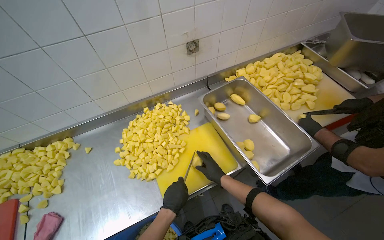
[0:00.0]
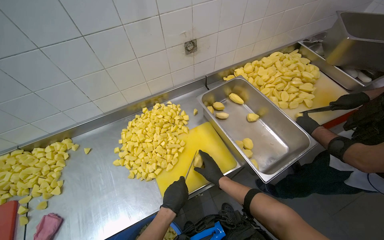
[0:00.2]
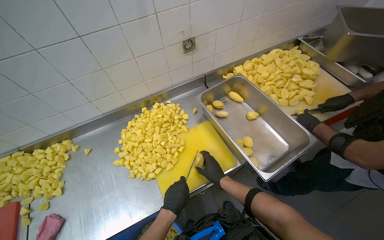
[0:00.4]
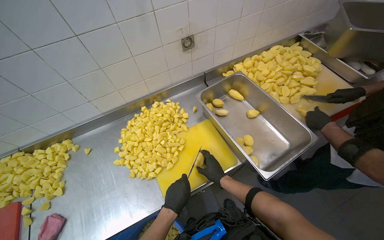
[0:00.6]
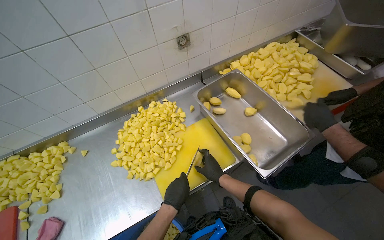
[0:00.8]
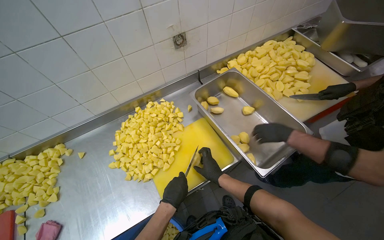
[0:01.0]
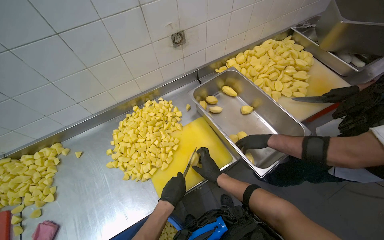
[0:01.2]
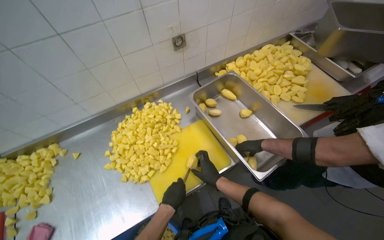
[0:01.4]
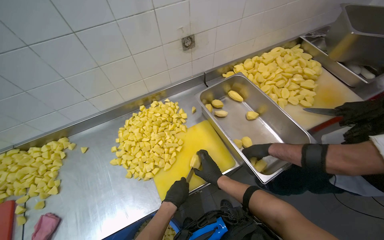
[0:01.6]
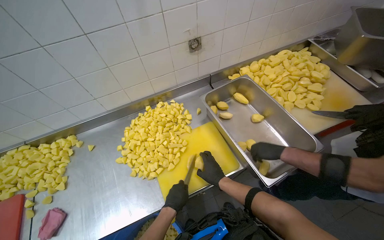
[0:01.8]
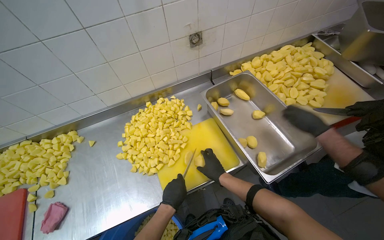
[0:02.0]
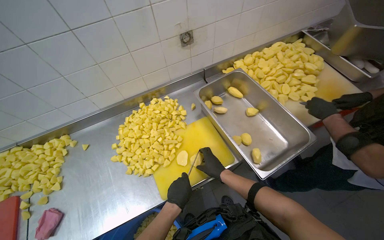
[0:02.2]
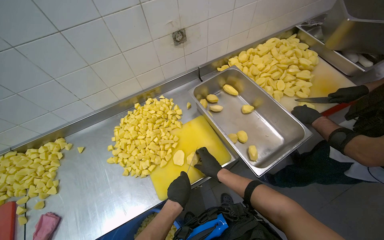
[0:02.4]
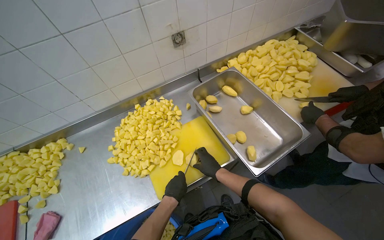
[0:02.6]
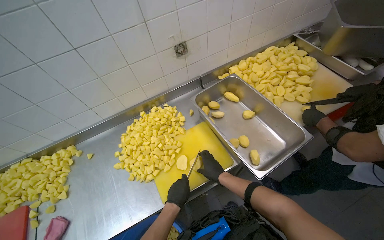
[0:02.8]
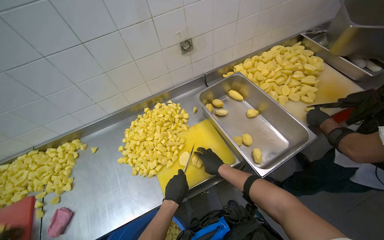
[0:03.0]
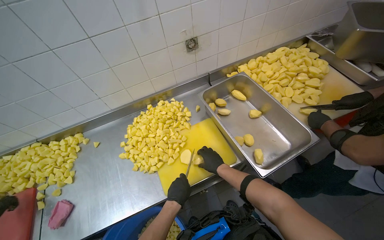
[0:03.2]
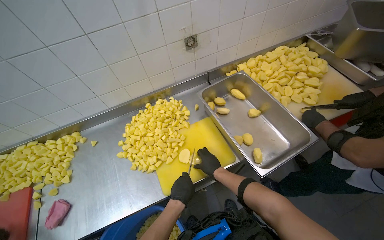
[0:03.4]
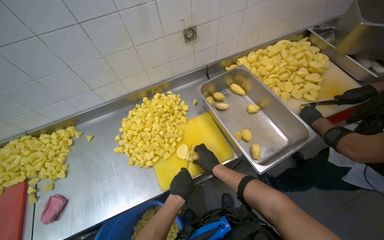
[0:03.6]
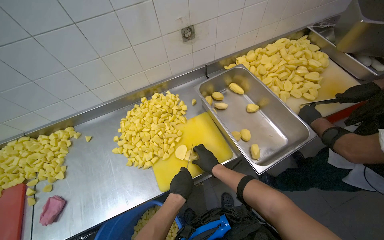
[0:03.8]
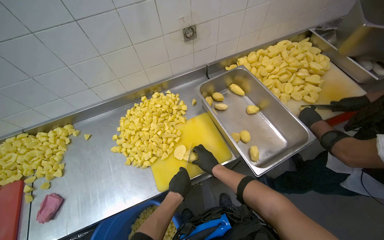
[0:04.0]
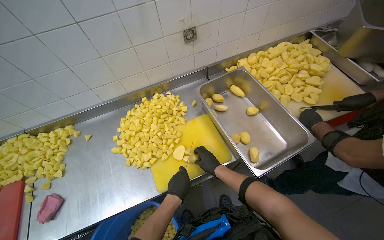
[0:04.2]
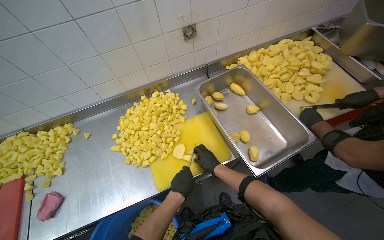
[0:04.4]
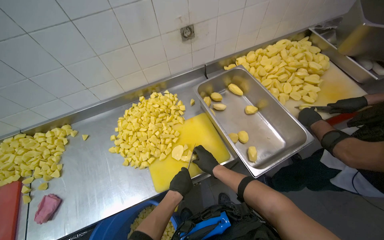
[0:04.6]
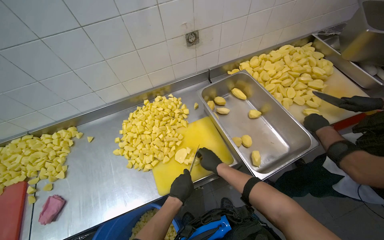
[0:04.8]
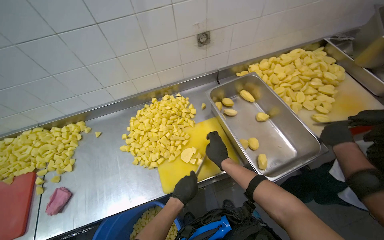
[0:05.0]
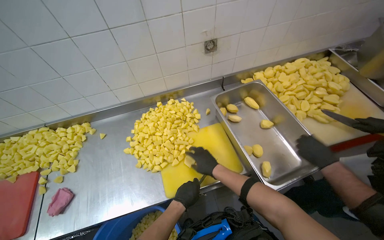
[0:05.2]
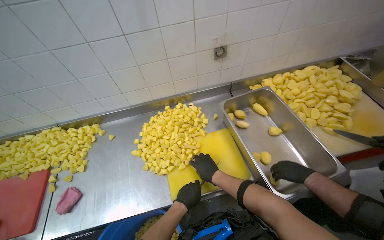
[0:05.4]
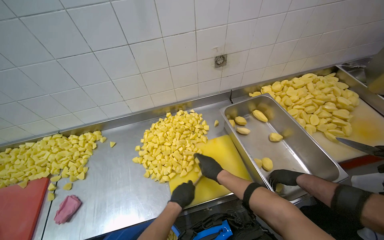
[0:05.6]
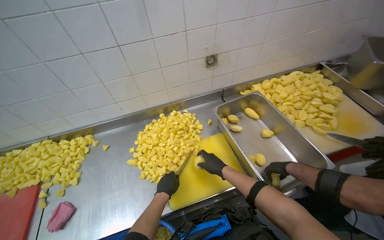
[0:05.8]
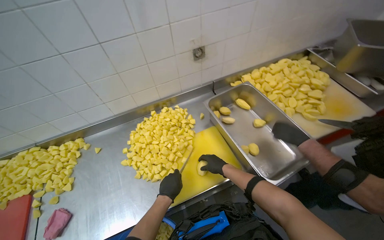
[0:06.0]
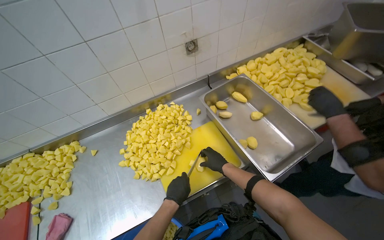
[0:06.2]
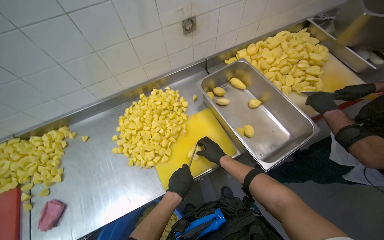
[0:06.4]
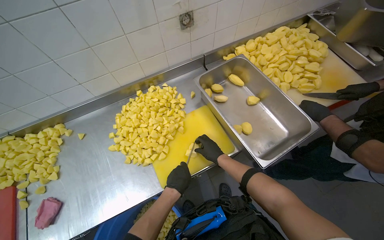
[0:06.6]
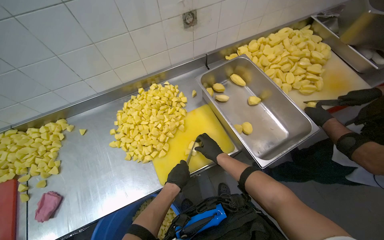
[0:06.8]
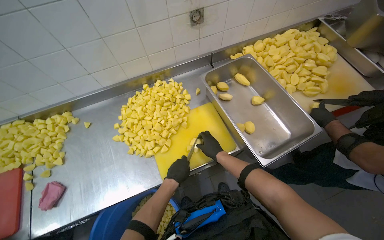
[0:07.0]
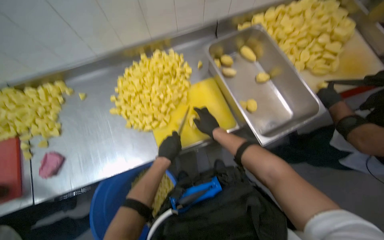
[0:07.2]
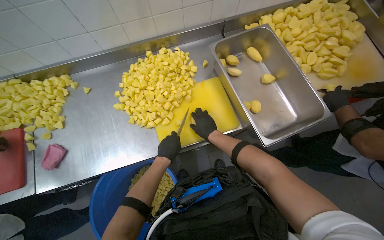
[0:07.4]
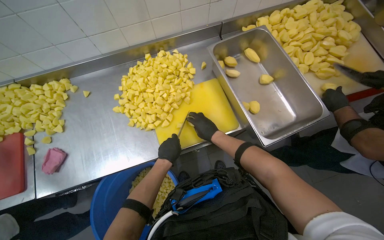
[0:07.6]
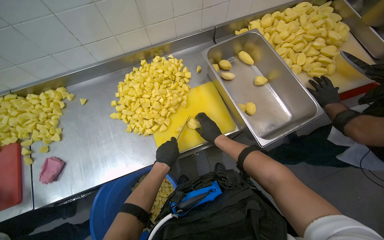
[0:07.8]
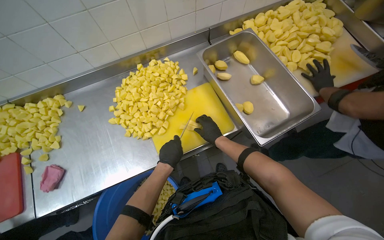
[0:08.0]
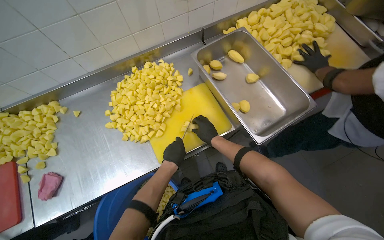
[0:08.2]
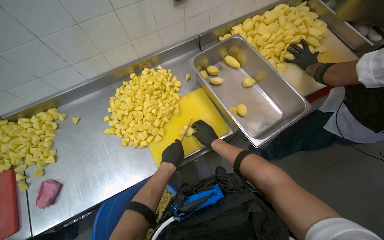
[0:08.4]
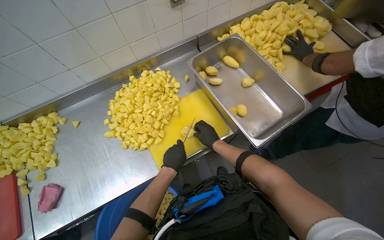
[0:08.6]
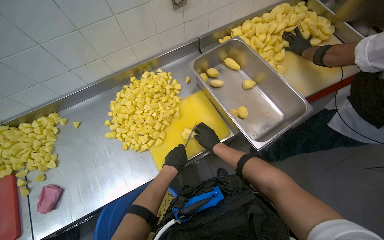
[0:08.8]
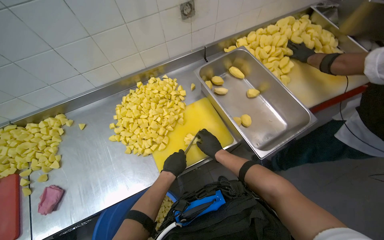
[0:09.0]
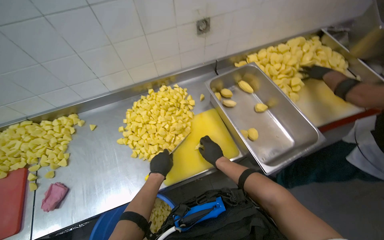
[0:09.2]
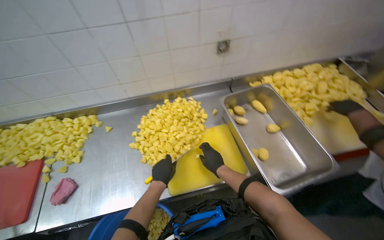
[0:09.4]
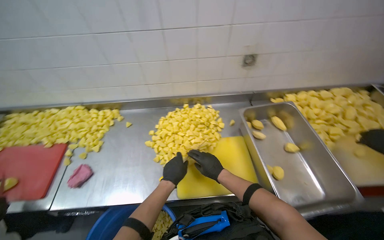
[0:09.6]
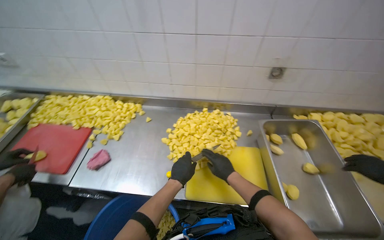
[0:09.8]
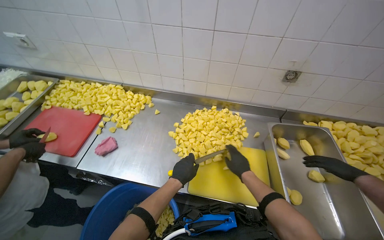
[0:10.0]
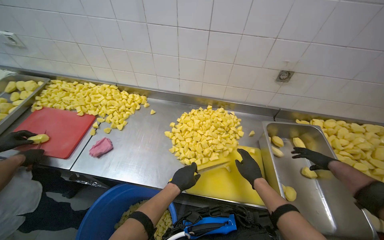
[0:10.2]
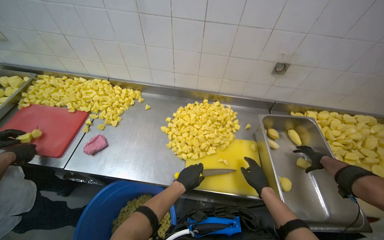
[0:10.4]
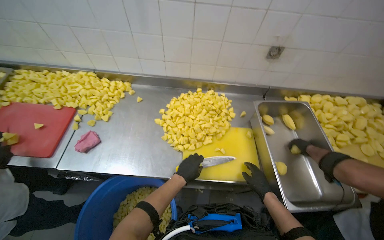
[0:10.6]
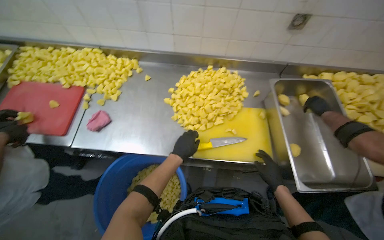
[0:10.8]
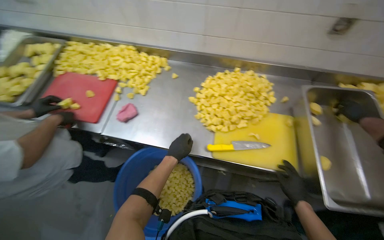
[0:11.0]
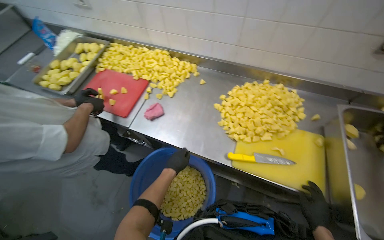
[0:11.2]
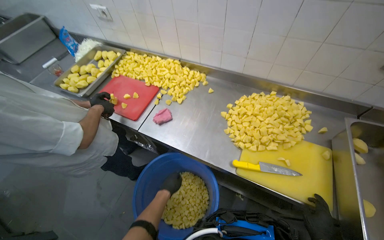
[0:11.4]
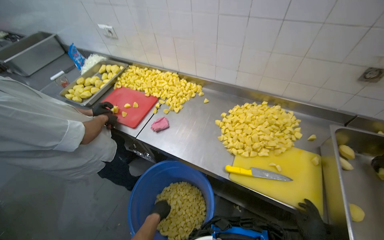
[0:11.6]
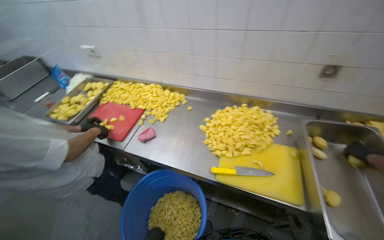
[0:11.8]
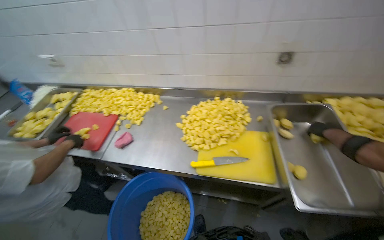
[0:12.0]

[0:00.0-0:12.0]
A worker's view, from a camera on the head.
Job: preparing food.
The whole recording: Cutting potatoes into cubes. The worker continues cutting peeled potatoes into cubes on a yellow cutting board.
0:00.0 to 0:04.4: The hands are busy where they are.
0:06.0 to 0:07.6: The camera pitches downward, by some 15 degrees.
0:07.6 to 0:09.0: The hands work in one place, with small movements.
0:09.0 to 0:10.4: The head rotates about 35 degrees to the left.

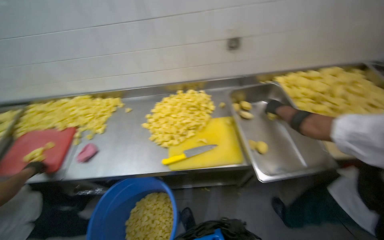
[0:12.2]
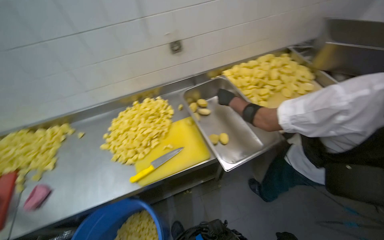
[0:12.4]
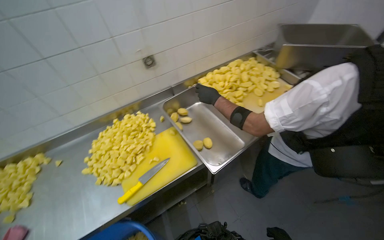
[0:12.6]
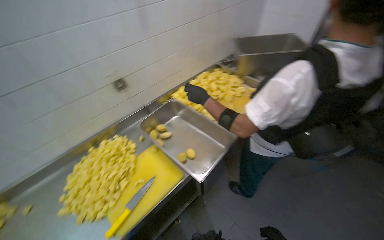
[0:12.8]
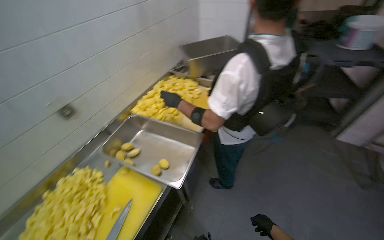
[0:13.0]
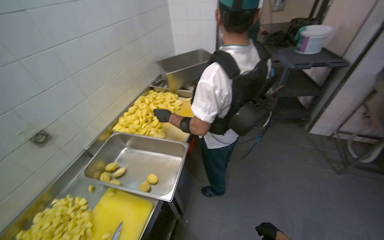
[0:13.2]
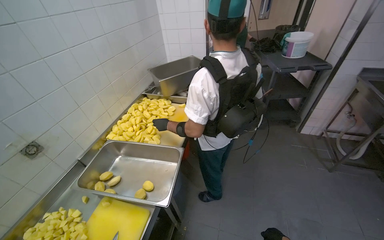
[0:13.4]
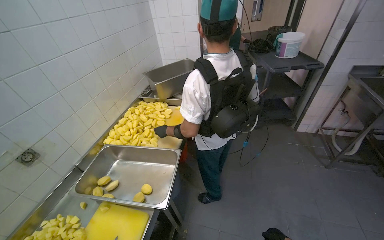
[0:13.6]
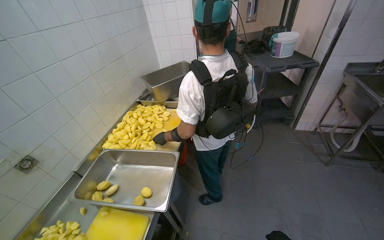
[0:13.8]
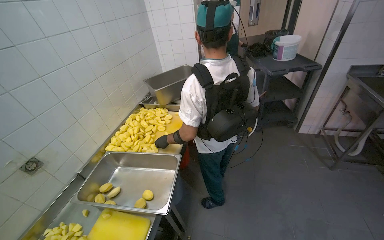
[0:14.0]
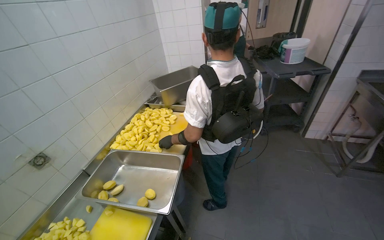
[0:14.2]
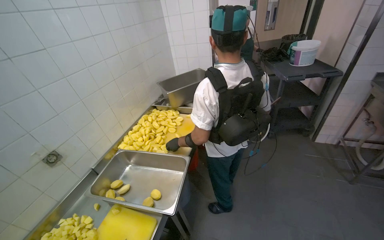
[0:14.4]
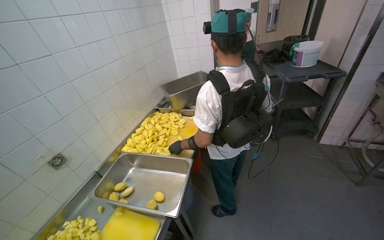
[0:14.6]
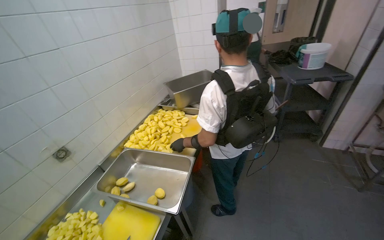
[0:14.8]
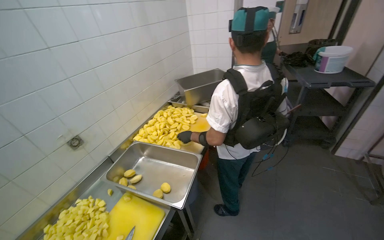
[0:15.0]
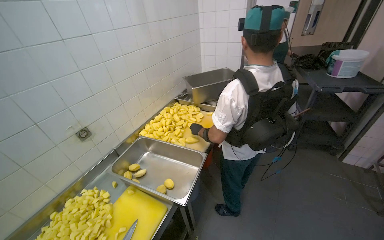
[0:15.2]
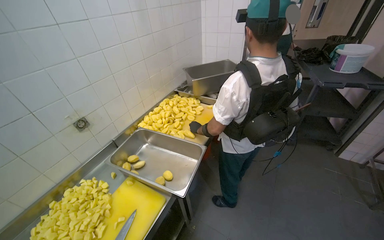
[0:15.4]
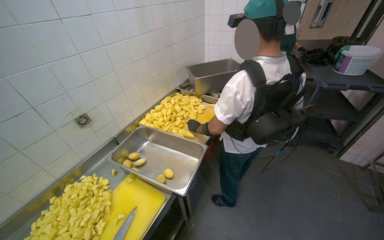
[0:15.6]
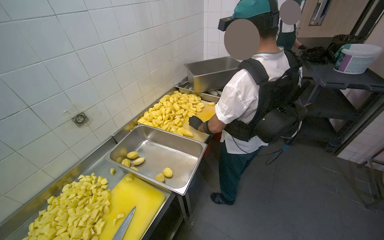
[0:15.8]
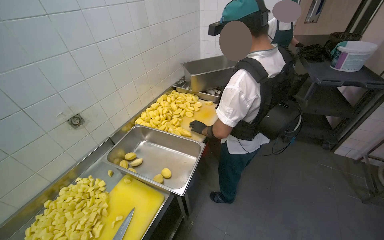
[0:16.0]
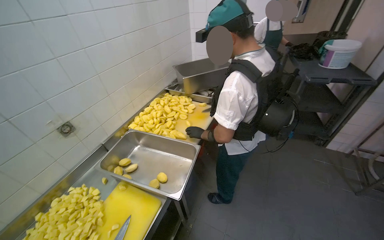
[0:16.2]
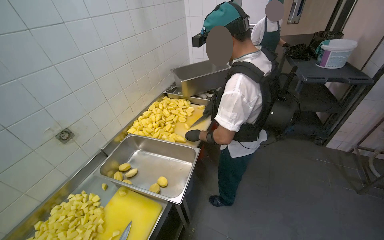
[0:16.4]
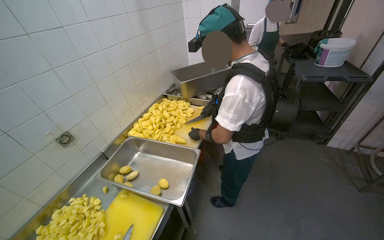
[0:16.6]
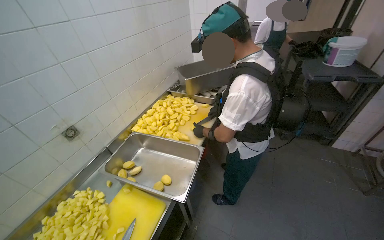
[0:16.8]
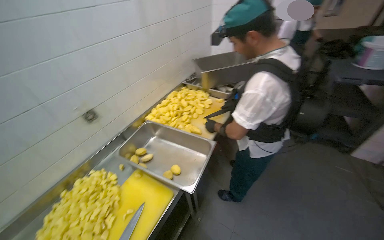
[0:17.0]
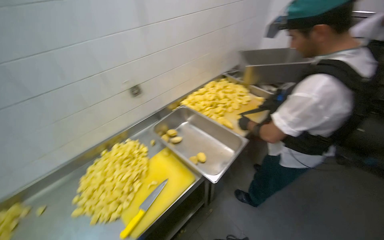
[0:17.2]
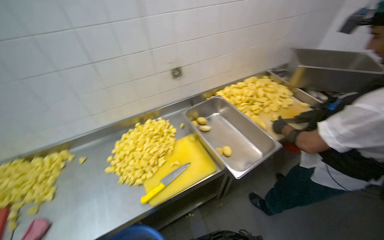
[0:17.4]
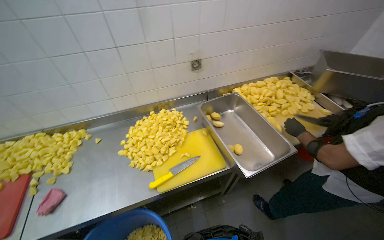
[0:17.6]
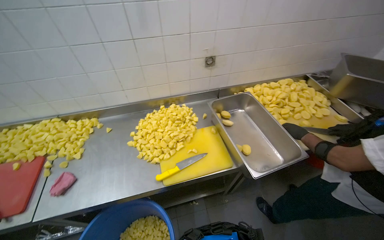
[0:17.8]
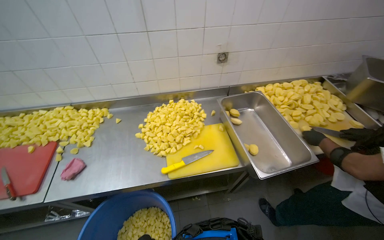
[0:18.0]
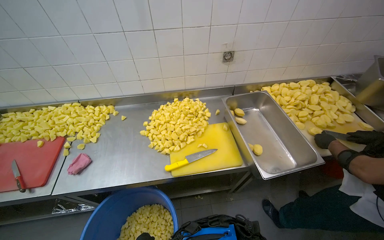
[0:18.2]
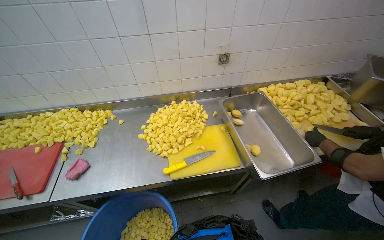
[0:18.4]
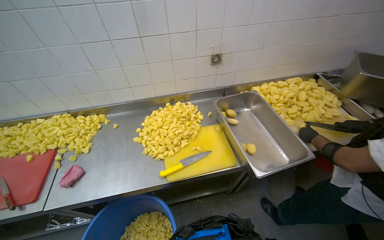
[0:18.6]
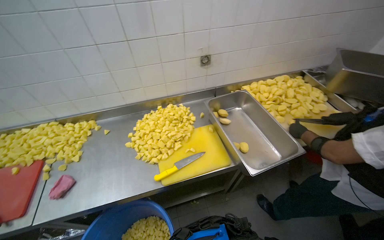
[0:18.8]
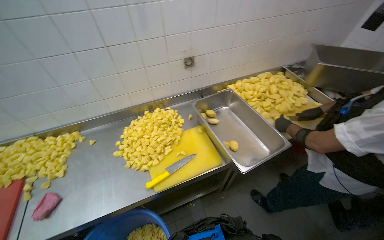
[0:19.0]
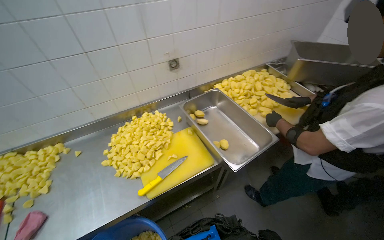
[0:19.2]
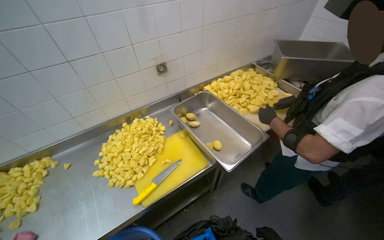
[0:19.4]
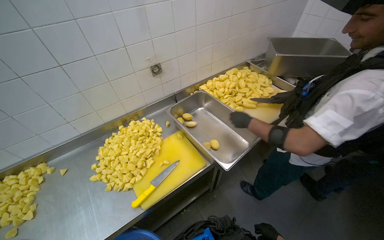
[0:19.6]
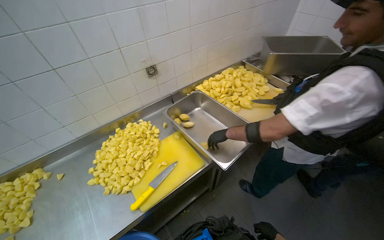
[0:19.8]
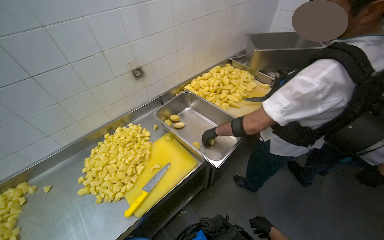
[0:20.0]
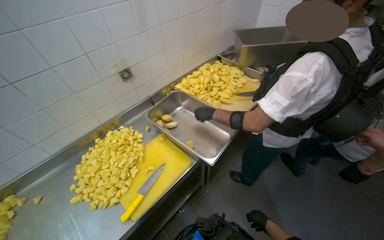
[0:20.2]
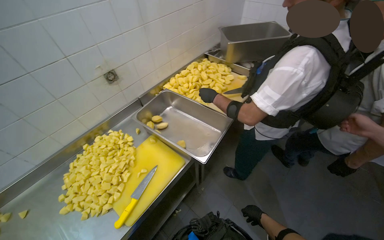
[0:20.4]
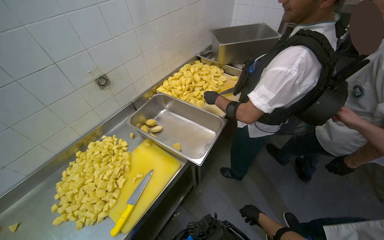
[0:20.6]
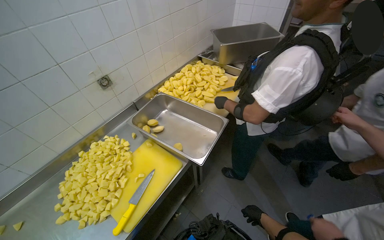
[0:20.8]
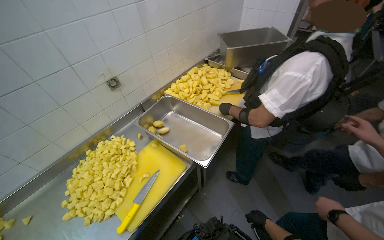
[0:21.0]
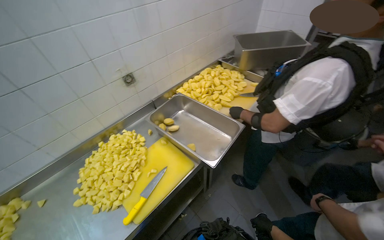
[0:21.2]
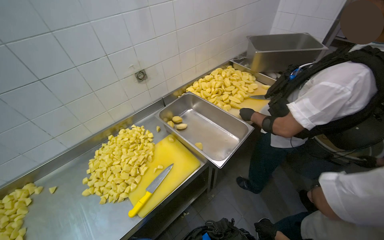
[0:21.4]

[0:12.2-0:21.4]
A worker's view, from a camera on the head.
Job: preparing food.
The whole recording: Cutting potatoes into cubes. The worker continues cutting peeled potatoes into cubes on a yellow cutting board.
0:12.2 to 0:13.8: The head rotates about 75 degrees to the right. The view tilts approximately 20 degrees upward.
0:13.8 to 0:15.2: The wearer looks roughly 15 degrees further to the left.
0:16.8 to 0:18.4: The head turns to the left by some 55 degrees. The camera pitches downward, by some 15 degrees.
0:18.4 to 0:19.8: The head turns to the right by approximately 25 degrees. The right hand moves to the left, approximately 20 cm.
0:19.8 to 0:21.4: The right hand is displaced to the right and up the picture by roughly 20 cm.
